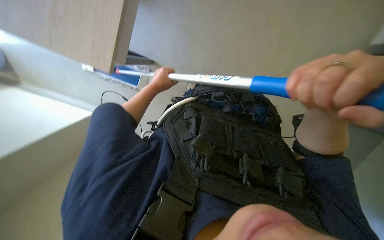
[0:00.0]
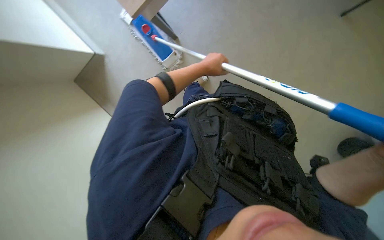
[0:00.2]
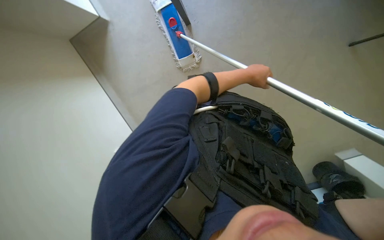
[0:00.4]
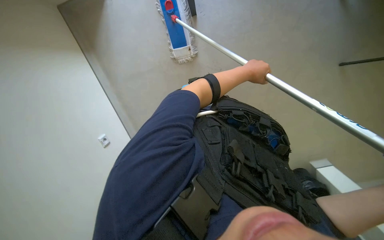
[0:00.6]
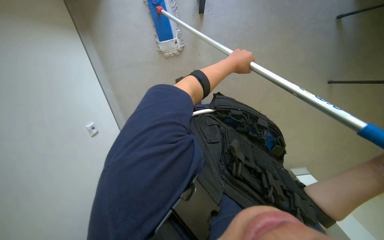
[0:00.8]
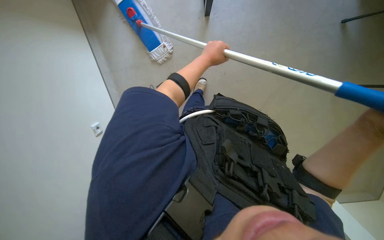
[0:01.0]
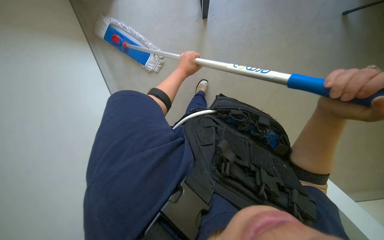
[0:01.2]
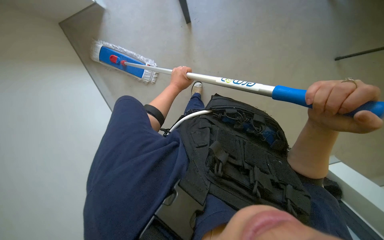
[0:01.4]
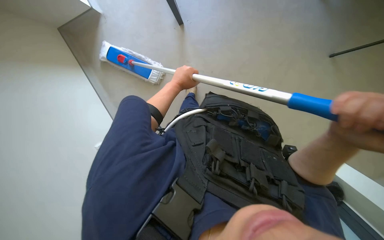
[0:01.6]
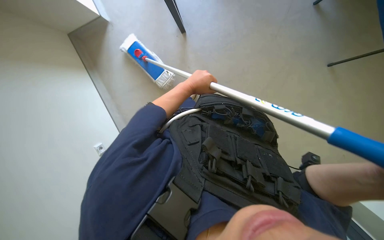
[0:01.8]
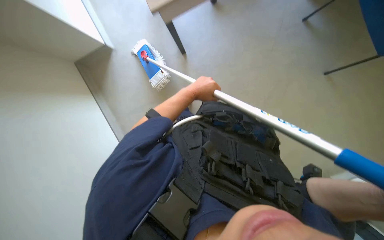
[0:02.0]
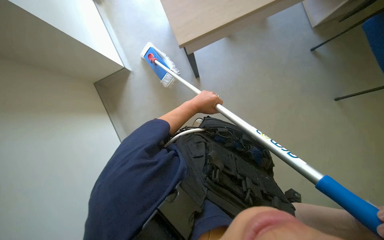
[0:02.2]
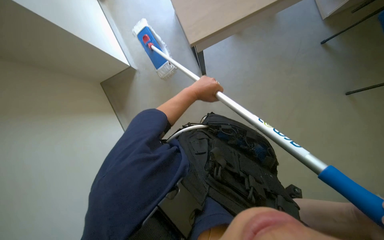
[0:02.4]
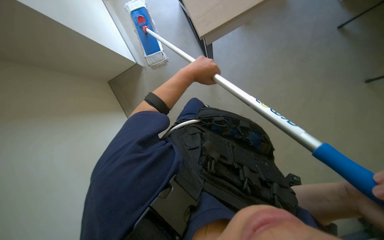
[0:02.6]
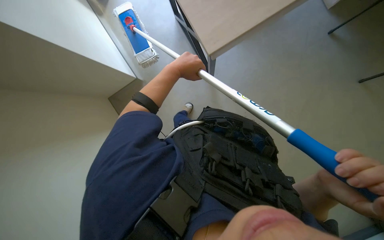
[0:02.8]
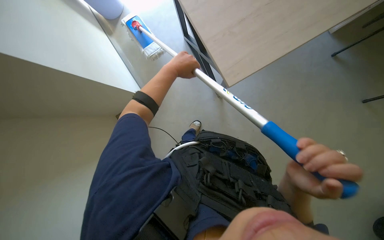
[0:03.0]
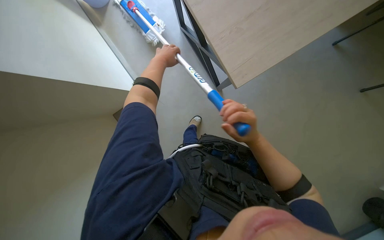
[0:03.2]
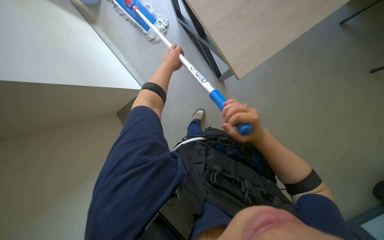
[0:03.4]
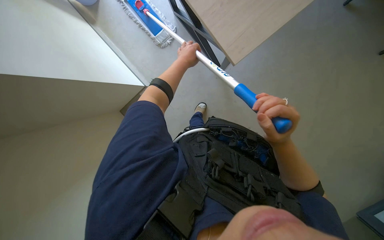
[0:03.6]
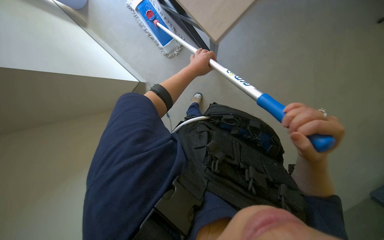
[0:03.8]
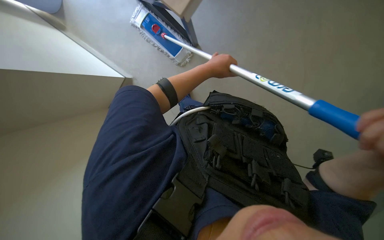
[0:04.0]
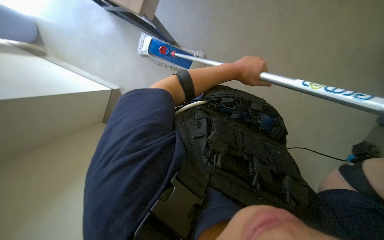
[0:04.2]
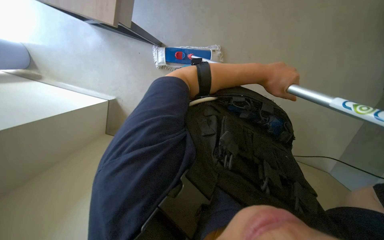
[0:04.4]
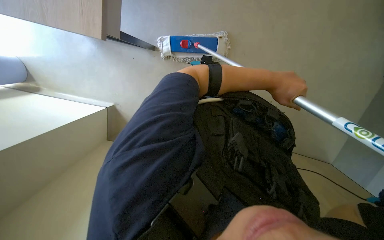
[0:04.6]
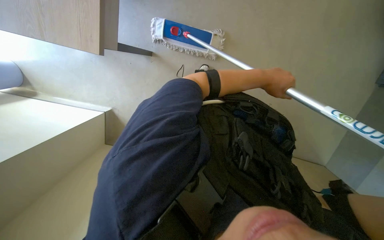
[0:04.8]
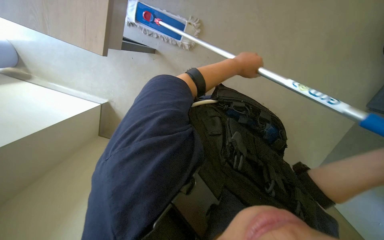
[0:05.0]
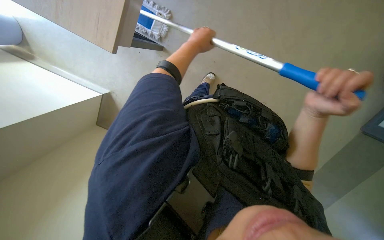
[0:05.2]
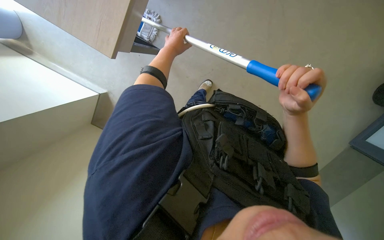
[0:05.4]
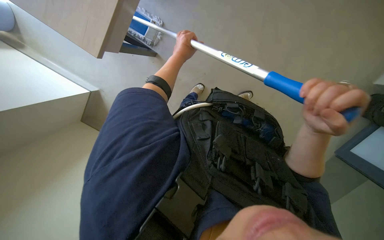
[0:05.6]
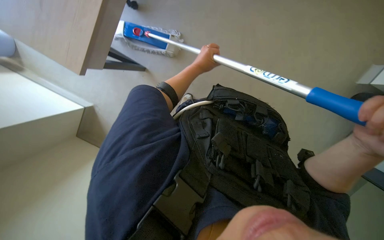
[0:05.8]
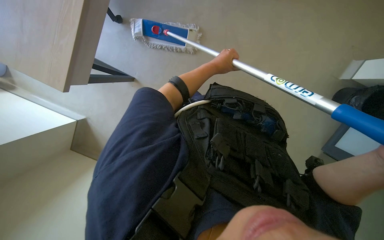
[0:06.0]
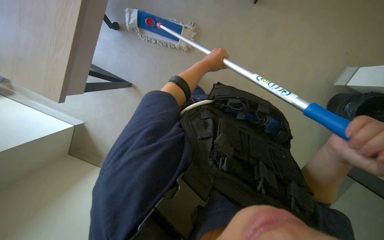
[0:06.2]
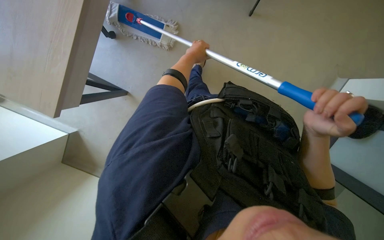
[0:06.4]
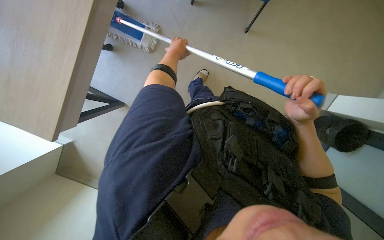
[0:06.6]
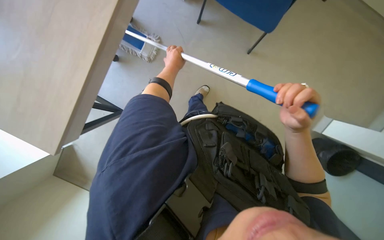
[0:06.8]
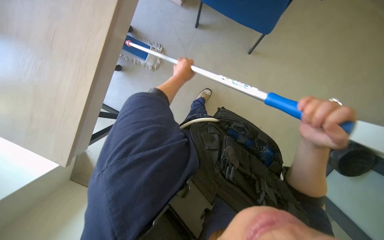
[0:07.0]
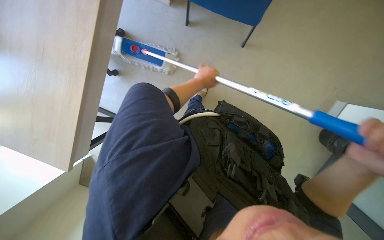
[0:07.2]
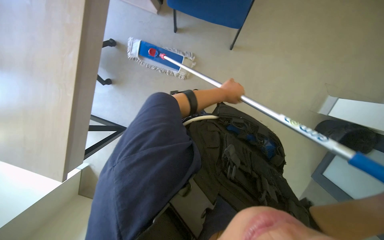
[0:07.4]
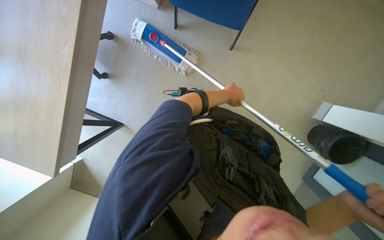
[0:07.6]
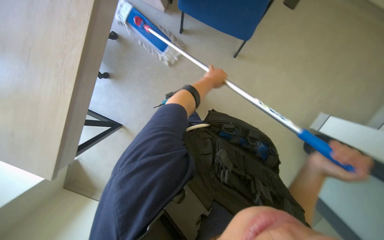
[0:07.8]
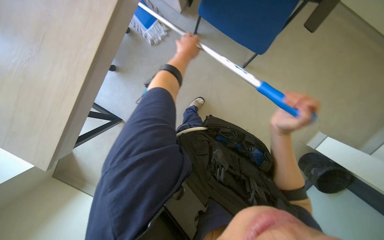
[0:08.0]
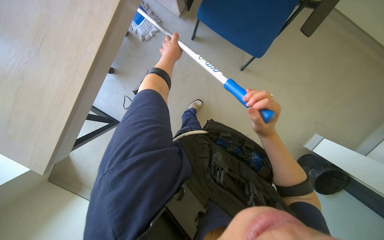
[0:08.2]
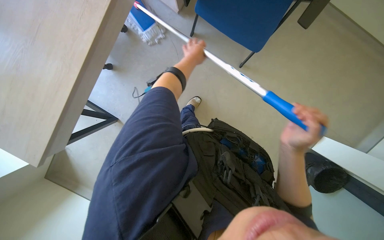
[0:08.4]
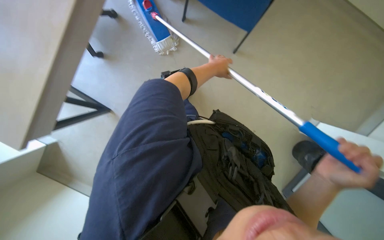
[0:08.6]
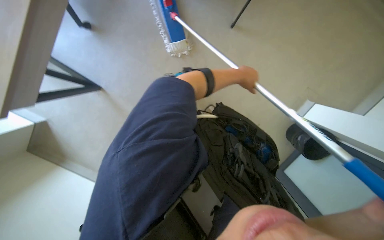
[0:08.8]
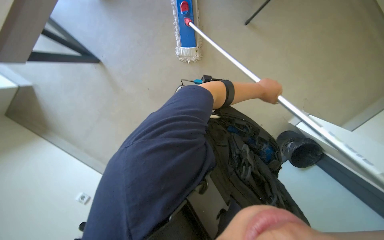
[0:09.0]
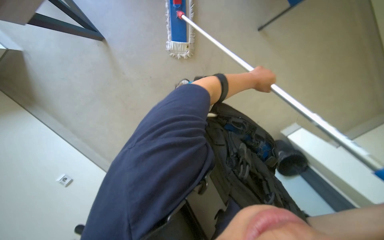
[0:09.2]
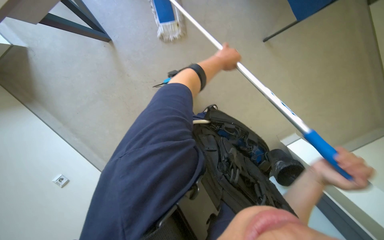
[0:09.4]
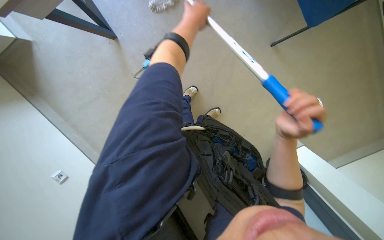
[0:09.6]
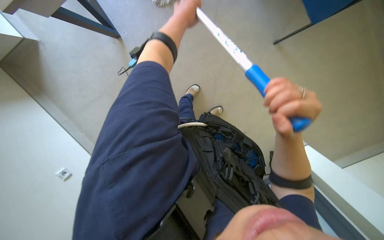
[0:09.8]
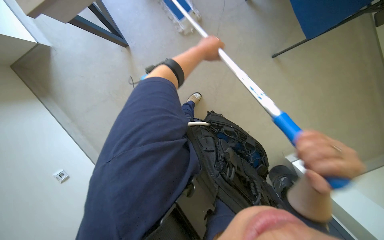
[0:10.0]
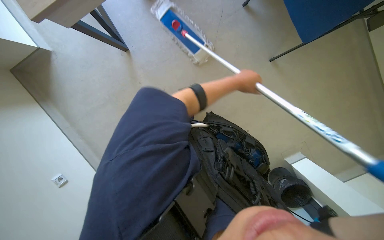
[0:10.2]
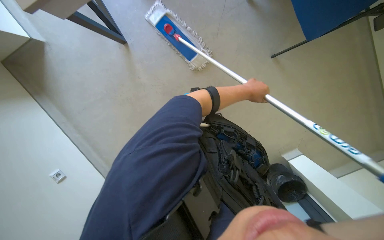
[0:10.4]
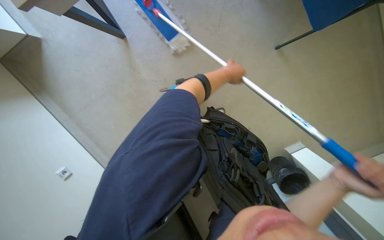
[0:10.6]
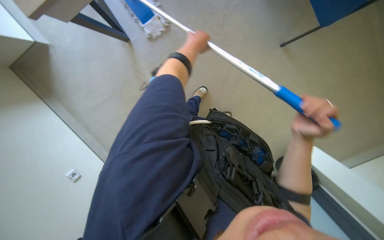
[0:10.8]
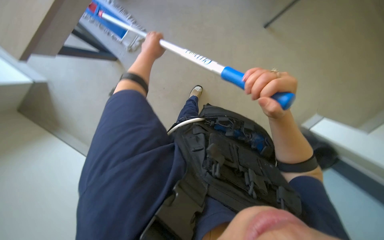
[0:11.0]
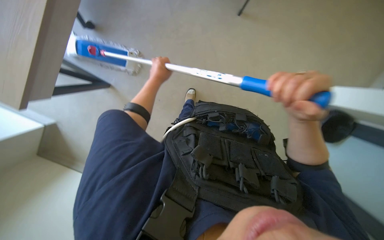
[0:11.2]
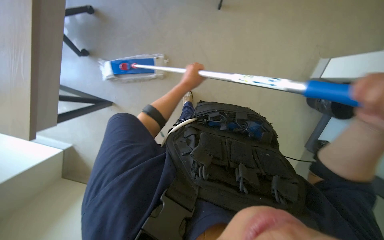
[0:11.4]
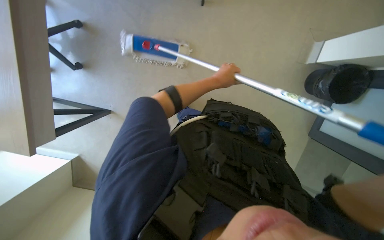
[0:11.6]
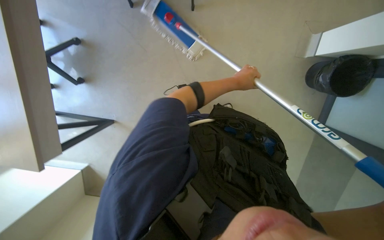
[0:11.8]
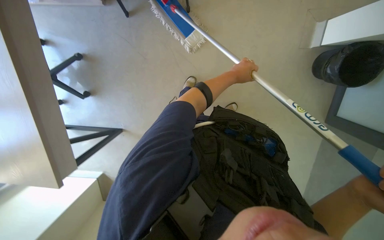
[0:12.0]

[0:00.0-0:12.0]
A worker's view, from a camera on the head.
Job: mopping floor.
The whole recording: Mopping office floor. The worker mops the office floor using a mop and bucket. The worker mops the office floor, periodically wringing and adjusting the mop.
0:01.6 to 0:03.0: The left hand goes approximately 10 cm up the picture.
0:03.0 to 0:04.4: The left hand heads to the right, covering about 30 cm.
0:04.4 to 0:06.0: The left hand travels to the left by approximately 15 cm.
0:06.0 to 0:07.6: The left hand goes to the left and returns, some 15 cm each way.
0:09.0 to 0:10.4: The left hand moves some 25 cm to the left and comes back.

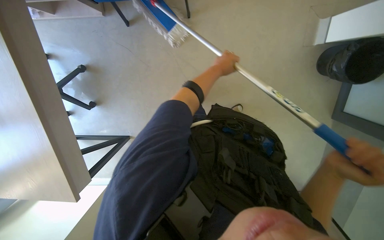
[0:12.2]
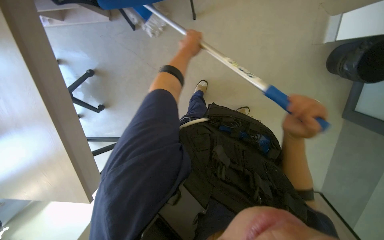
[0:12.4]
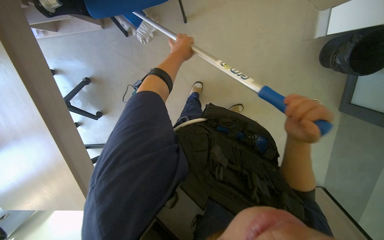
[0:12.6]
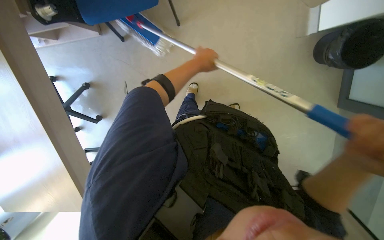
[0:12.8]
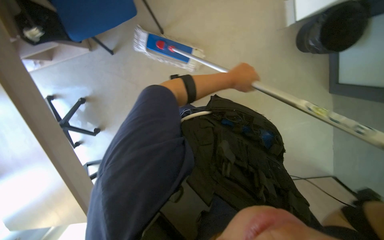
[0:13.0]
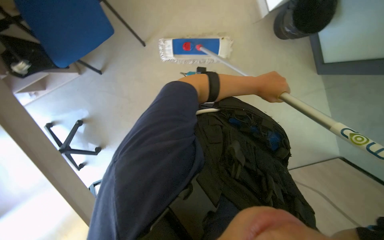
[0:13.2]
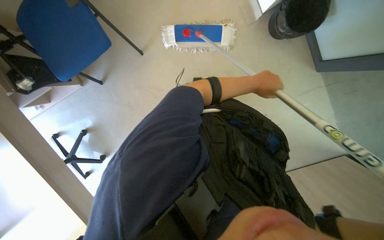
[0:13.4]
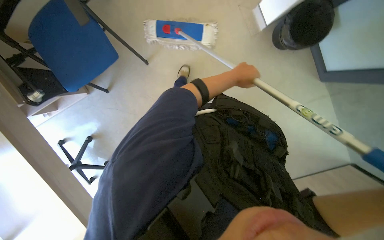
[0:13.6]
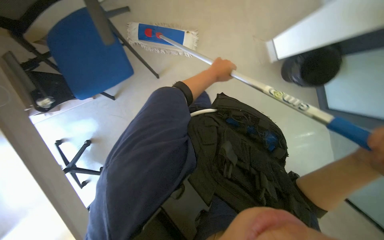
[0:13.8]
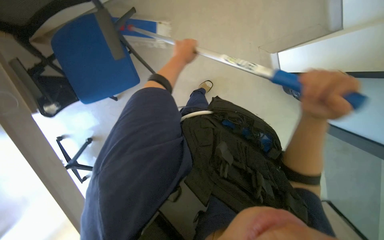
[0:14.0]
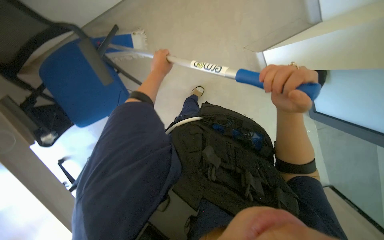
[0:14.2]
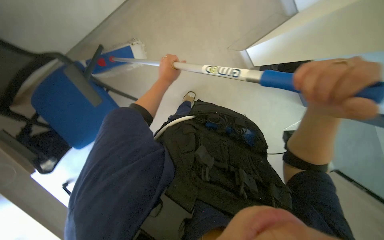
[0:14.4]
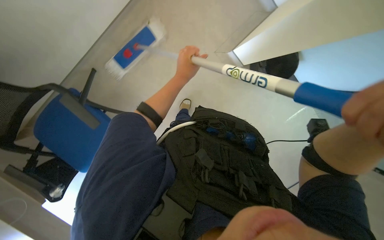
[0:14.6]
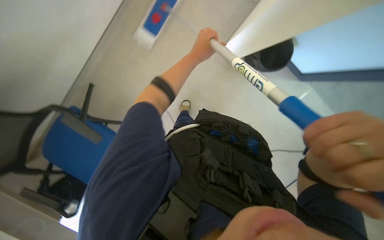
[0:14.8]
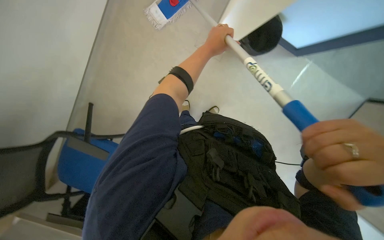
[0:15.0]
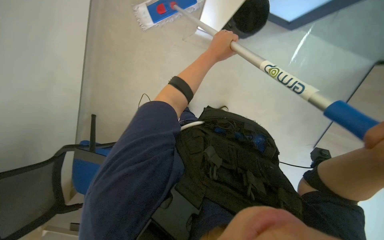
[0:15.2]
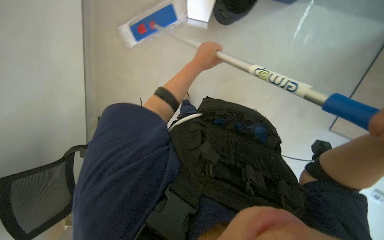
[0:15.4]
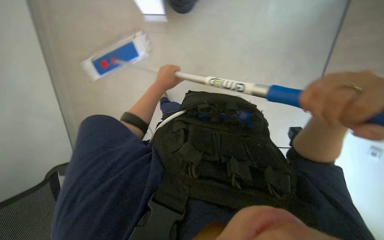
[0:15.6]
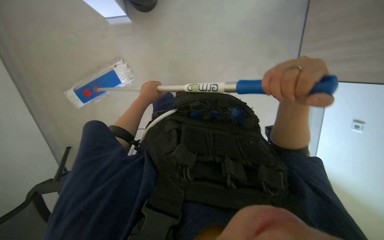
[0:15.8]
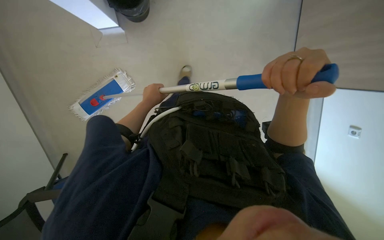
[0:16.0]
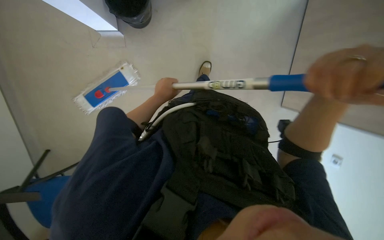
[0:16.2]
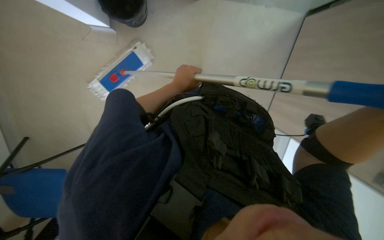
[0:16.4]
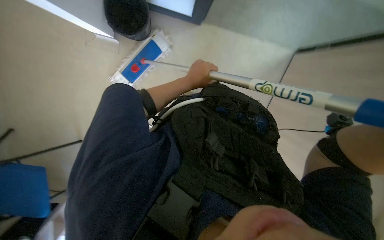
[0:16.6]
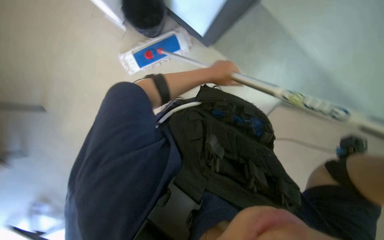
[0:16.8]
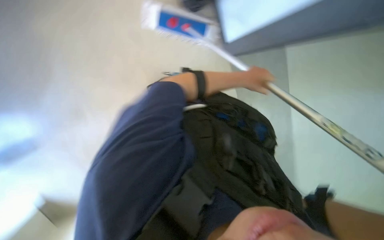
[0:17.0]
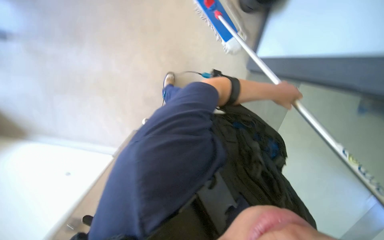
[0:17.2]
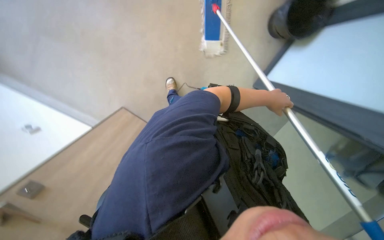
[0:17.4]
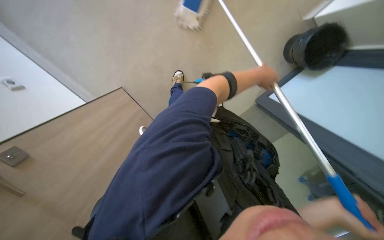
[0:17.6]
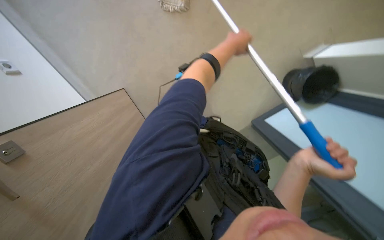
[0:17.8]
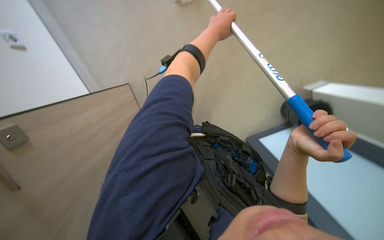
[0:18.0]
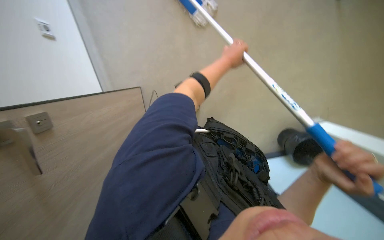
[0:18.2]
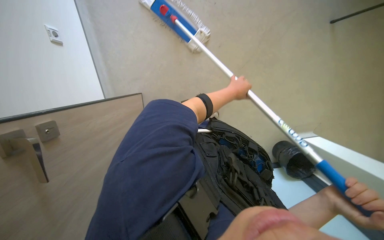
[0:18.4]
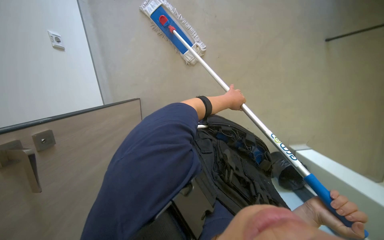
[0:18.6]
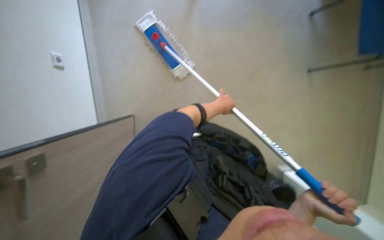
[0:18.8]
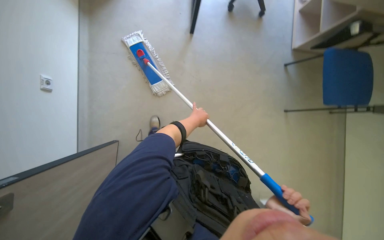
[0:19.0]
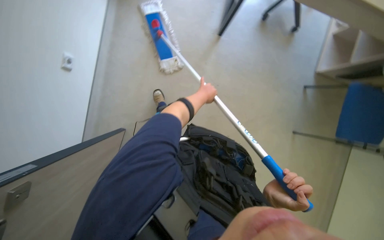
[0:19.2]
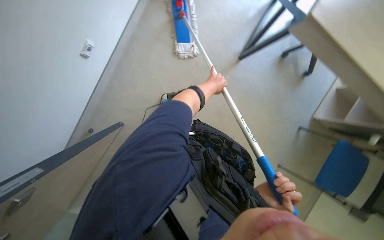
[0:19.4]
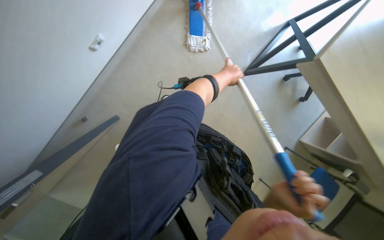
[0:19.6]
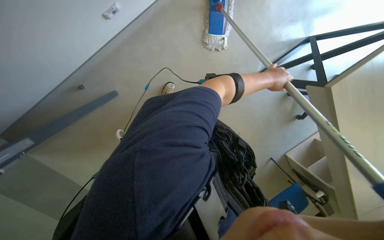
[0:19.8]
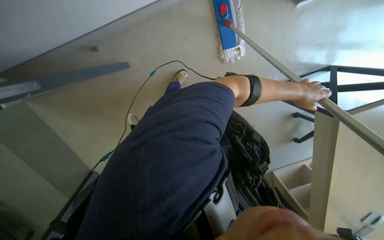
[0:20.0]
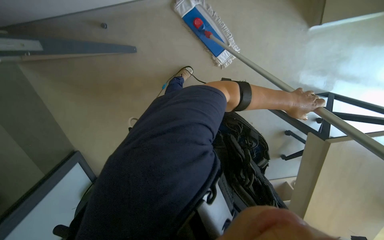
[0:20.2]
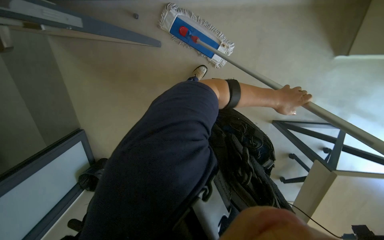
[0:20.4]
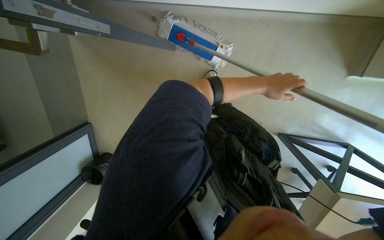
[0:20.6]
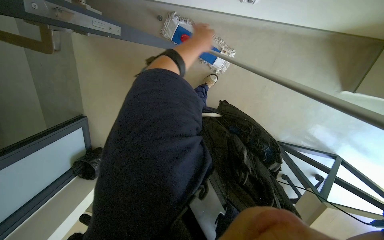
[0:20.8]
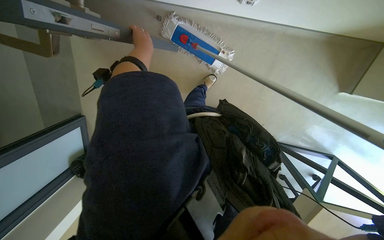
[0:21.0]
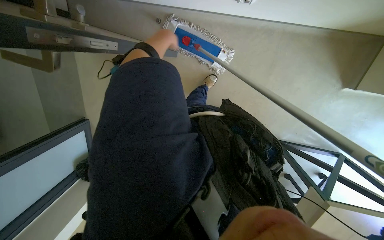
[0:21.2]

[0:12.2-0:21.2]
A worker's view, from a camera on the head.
Job: mopping floor.
The whole recording: Mopping office floor. The worker mops the office floor using a mop and bucket. The worker mops the office floor, periodically wringing and adjusting the mop.
0:12.2 to 0:13.8: The left hand goes left and right, about 25 cm each way, reversing 2 times.
0:13.8 to 0:15.2: Everything in view rotates some 50 degrees counterclockwise.
0:15.2 to 0:16.6: The camera pitches upward, by approximately 15 degrees. The left hand moves some 15 cm to the left and comes back.
0:16.6 to 0:18.2: Everything in view rotates roughly 30 degrees clockwise. The left hand shifts roughly 10 cm up the picture.
0:18.2 to 0:19.8: The scene turns about 40 degrees clockwise in the picture.
0:19.8 to 0:21.2: The scene rotates clockwise by roughly 35 degrees.
